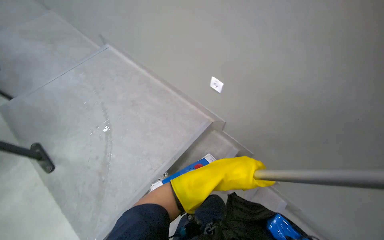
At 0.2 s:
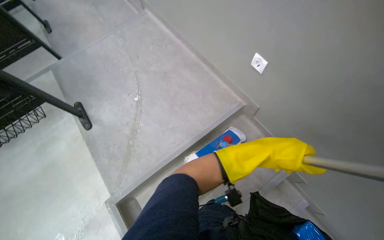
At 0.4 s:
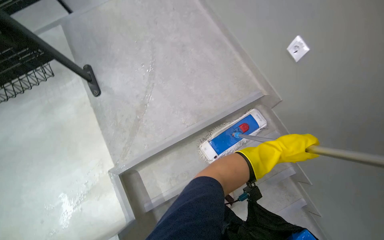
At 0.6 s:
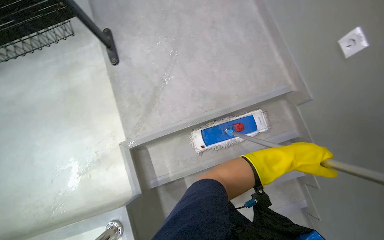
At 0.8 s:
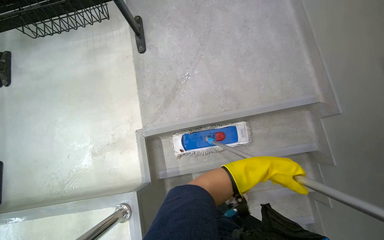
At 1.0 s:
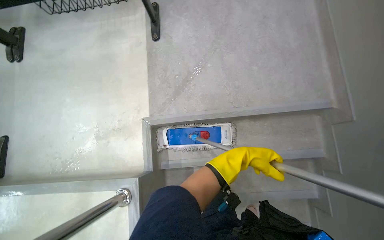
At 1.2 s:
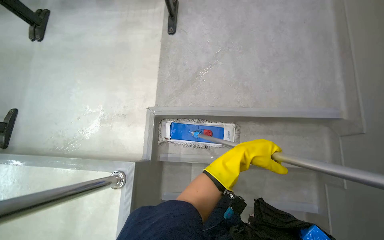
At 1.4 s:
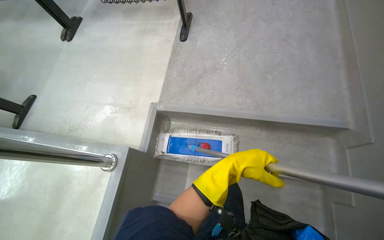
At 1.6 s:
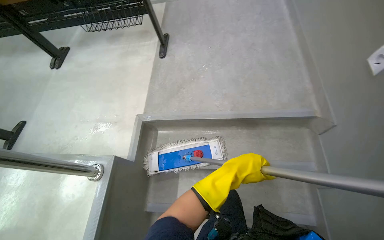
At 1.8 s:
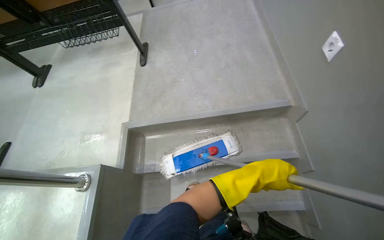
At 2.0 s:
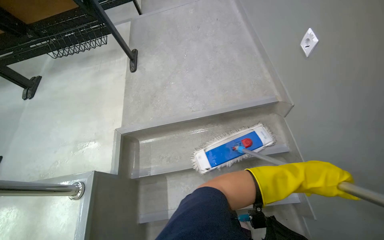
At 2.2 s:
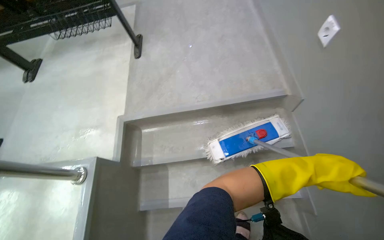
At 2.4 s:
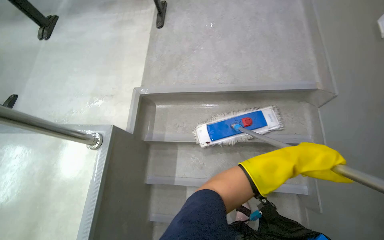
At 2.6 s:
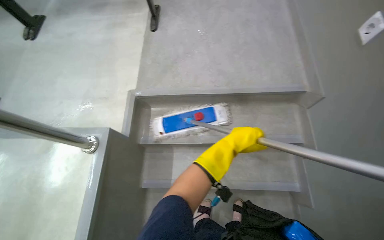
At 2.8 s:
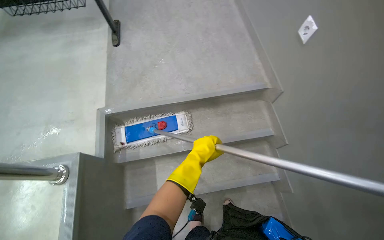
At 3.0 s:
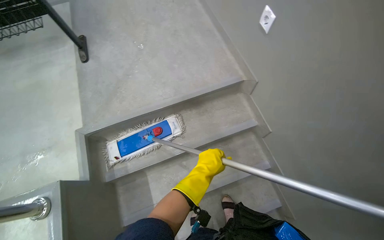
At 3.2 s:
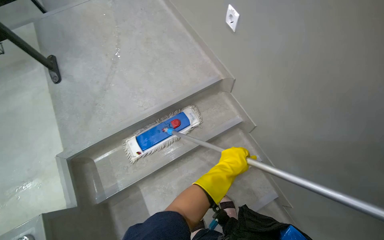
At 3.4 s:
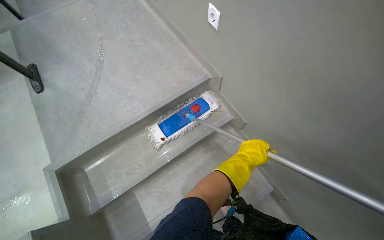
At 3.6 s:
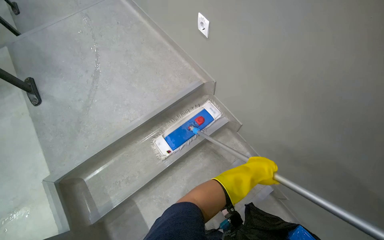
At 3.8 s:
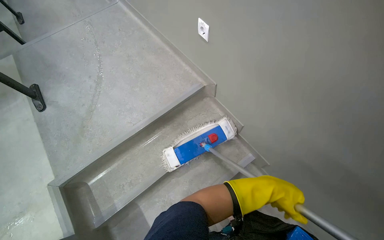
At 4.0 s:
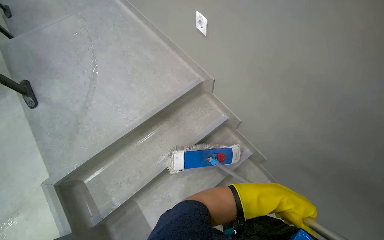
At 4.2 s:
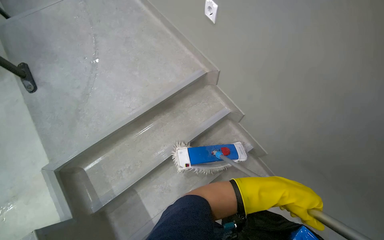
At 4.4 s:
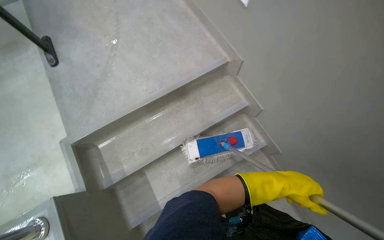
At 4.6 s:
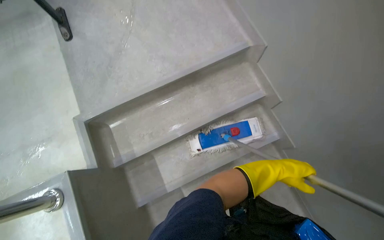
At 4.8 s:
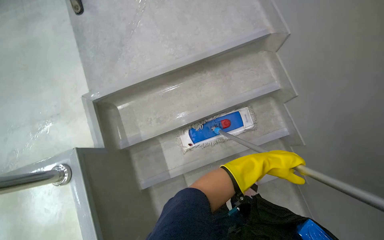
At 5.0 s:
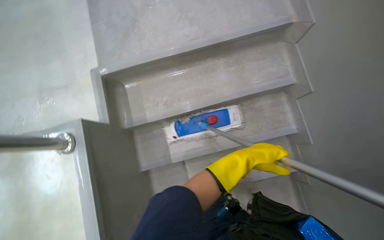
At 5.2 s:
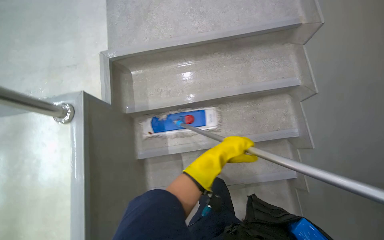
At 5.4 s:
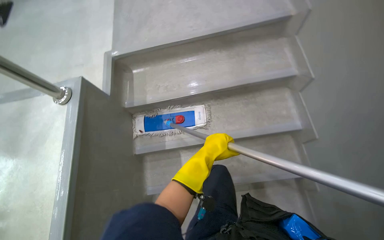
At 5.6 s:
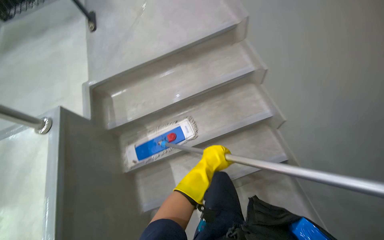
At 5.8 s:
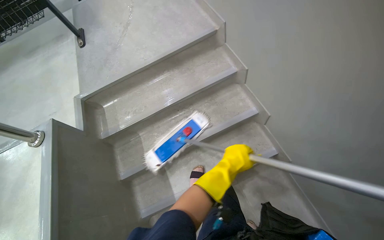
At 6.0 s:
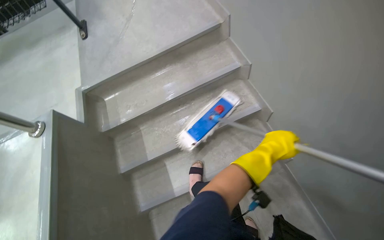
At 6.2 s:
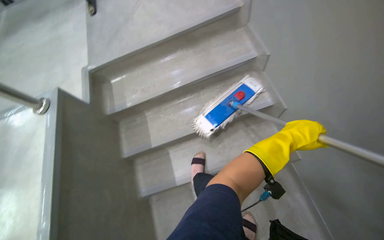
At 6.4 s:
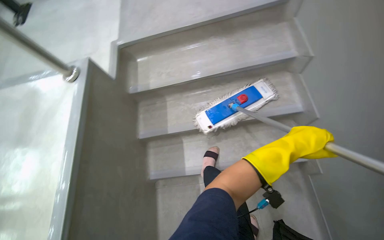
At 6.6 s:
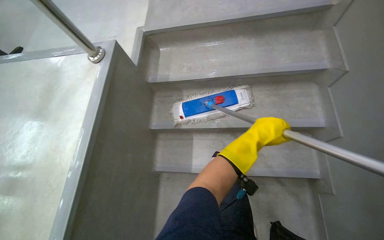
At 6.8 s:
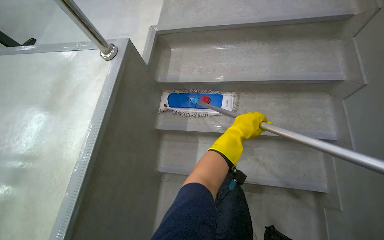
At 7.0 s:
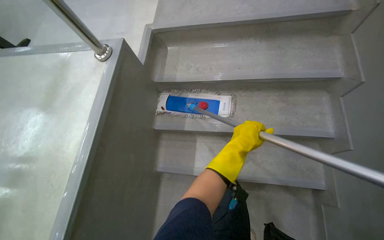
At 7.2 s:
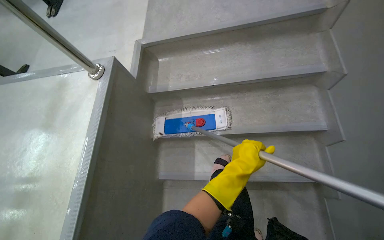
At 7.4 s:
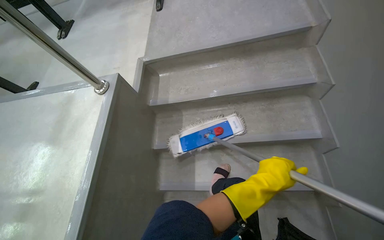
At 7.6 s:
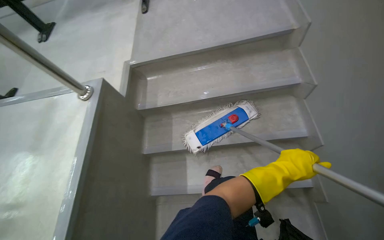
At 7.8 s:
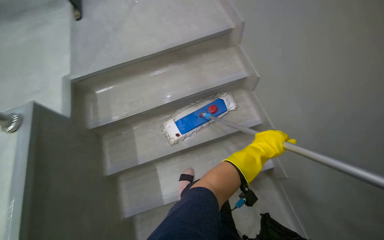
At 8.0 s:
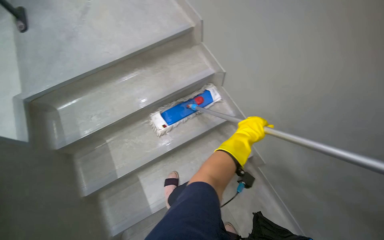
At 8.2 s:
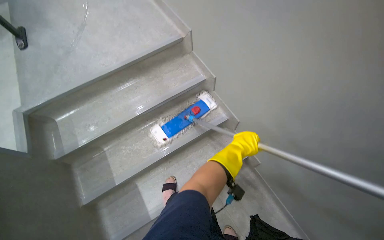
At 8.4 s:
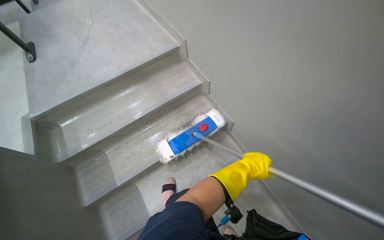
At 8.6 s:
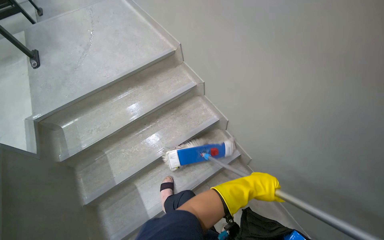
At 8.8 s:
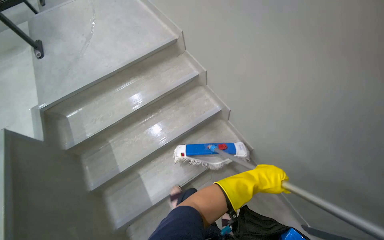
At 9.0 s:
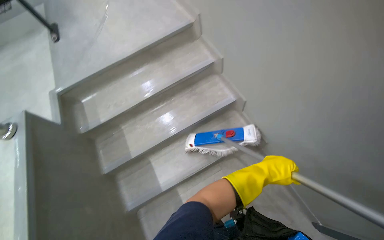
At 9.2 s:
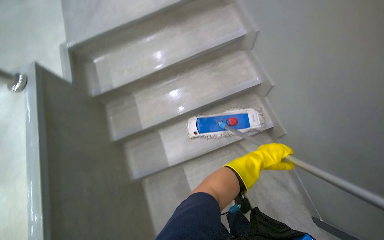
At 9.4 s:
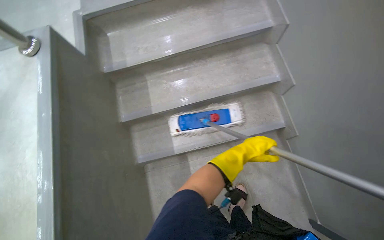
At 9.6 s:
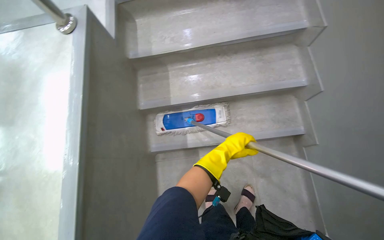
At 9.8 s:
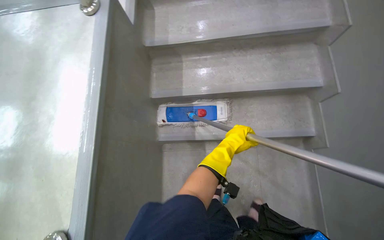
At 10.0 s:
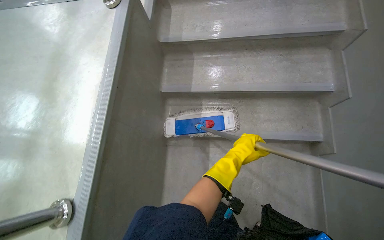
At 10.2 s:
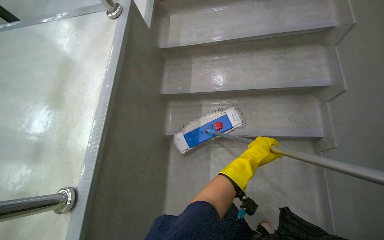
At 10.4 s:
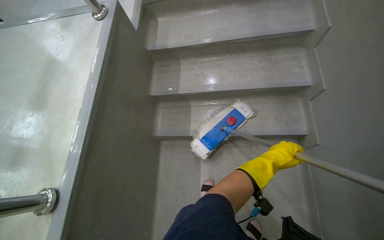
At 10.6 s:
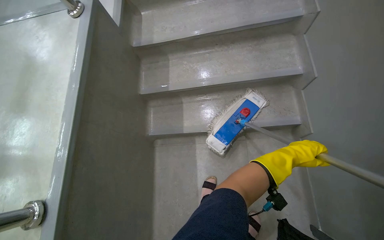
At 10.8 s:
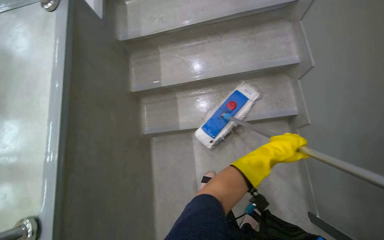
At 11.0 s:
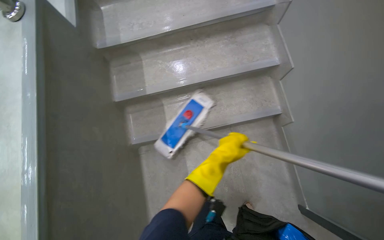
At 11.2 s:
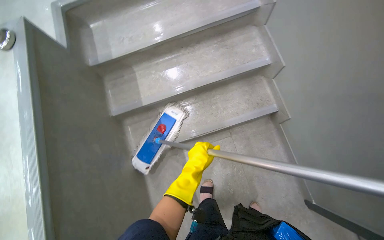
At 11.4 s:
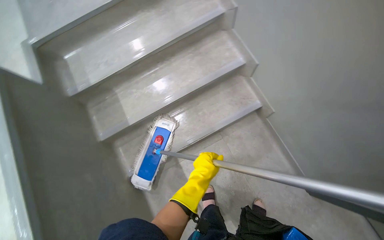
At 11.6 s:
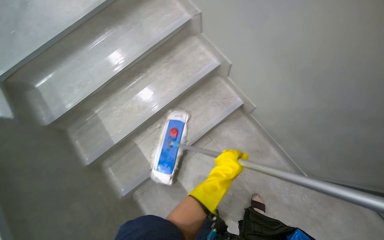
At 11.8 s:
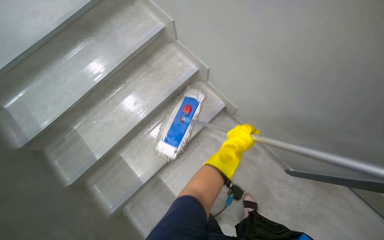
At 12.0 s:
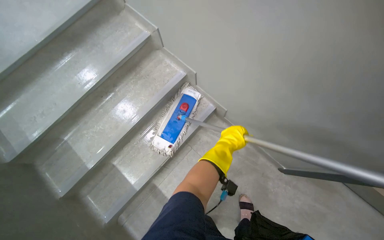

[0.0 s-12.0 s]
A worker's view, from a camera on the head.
Job: mopping floor.
The whole recording: Mopping stairs. The worker mops the stairs.
0.0 to 1.6 s: The wearer looks approximately 50 degrees further to the left.
1.6 to 3.0 s: The head turns to the right by approximately 25 degrees. The left hand reaches some 35 cm to the right, then returns.
3.0 to 4.4 s: The left hand travels to the right by approximately 25 cm.
4.4 to 6.0 s: The wearer moves roughly 40 cm. The wearer looks roughly 20 degrees further to the left.
9.0 to 10.4 s: The scene rotates clockwise by roughly 30 degrees.
10.4 to 12.0 s: The head rotates about 50 degrees to the right.

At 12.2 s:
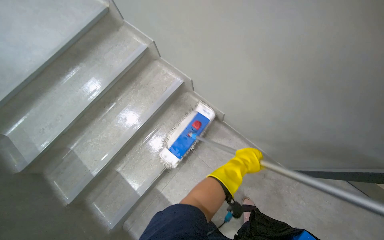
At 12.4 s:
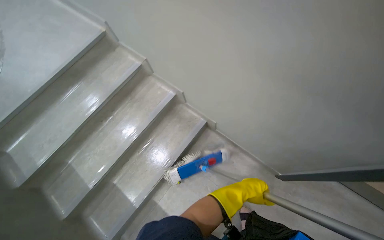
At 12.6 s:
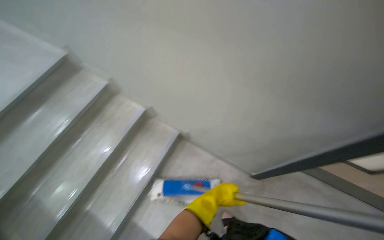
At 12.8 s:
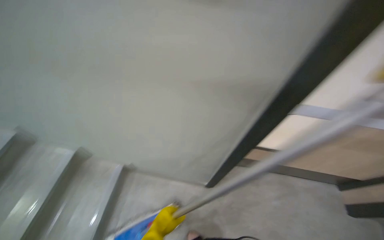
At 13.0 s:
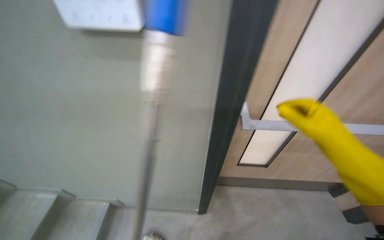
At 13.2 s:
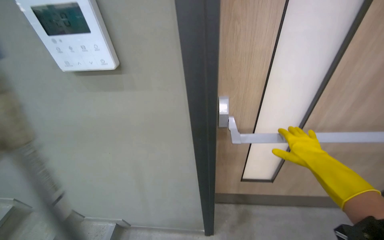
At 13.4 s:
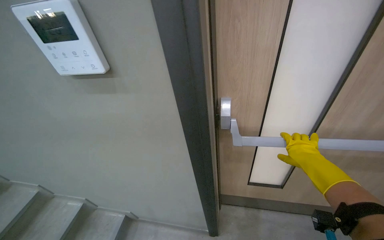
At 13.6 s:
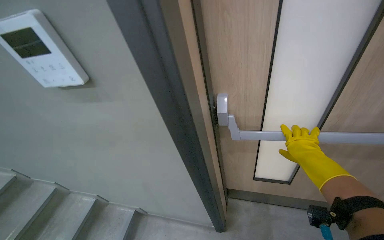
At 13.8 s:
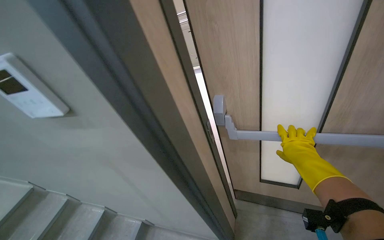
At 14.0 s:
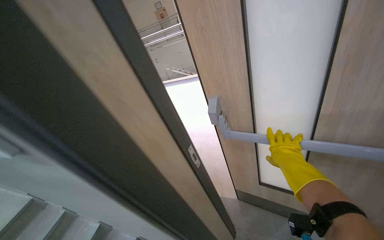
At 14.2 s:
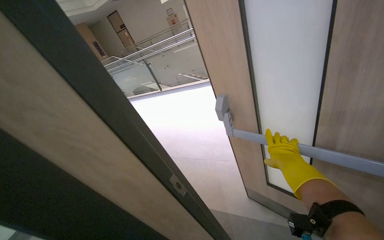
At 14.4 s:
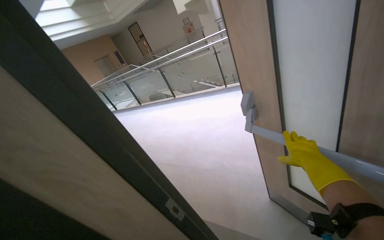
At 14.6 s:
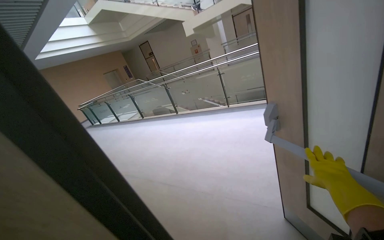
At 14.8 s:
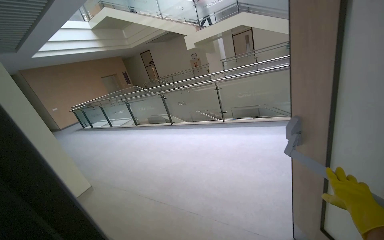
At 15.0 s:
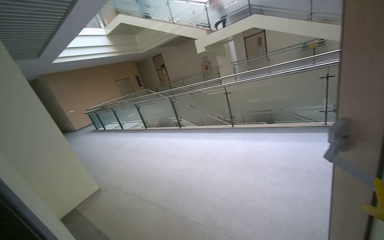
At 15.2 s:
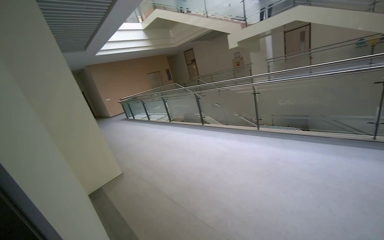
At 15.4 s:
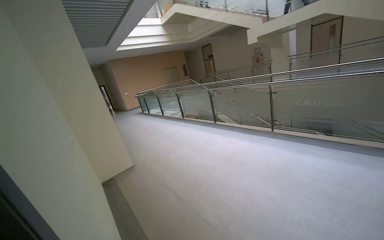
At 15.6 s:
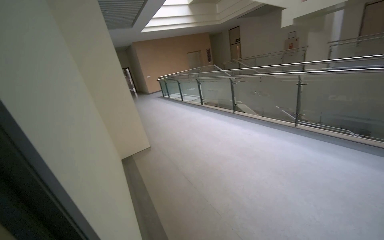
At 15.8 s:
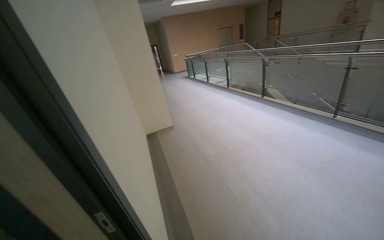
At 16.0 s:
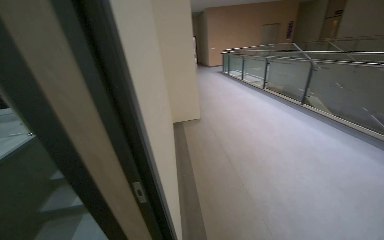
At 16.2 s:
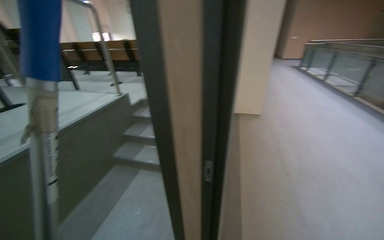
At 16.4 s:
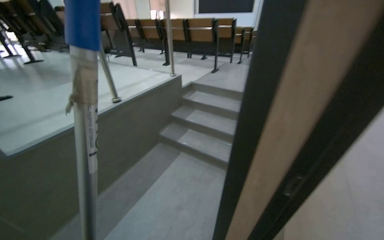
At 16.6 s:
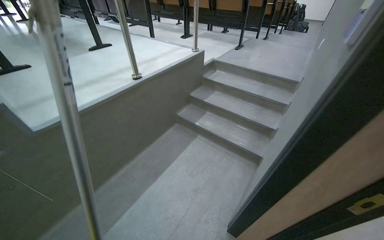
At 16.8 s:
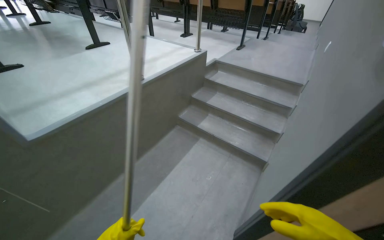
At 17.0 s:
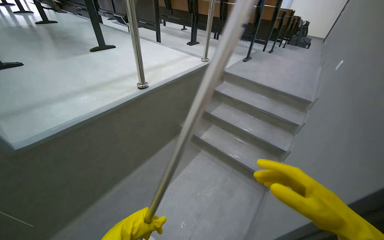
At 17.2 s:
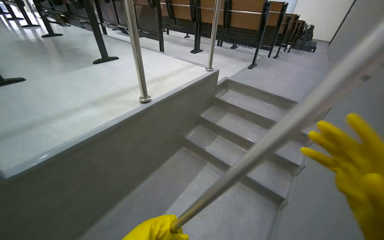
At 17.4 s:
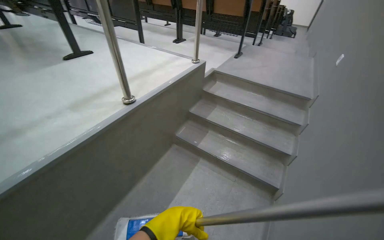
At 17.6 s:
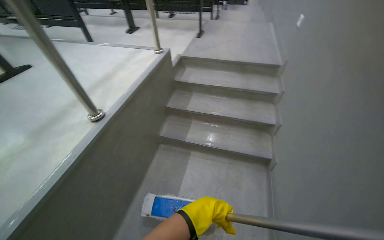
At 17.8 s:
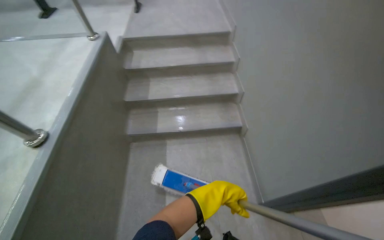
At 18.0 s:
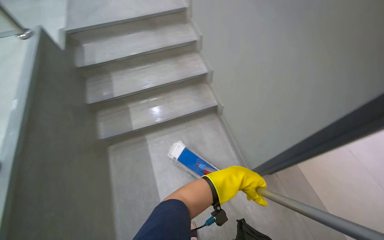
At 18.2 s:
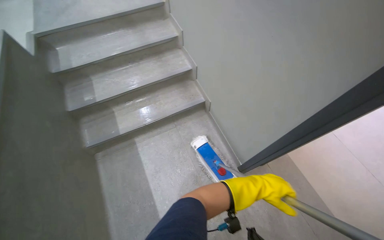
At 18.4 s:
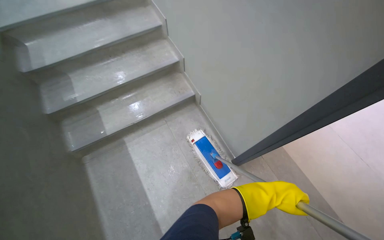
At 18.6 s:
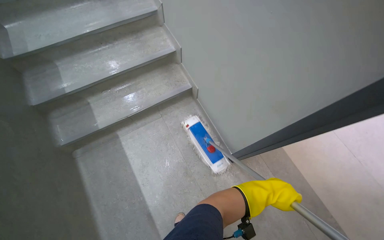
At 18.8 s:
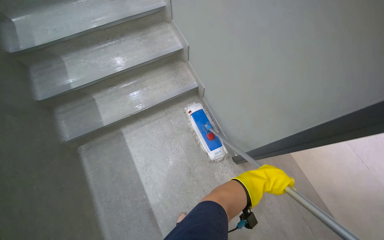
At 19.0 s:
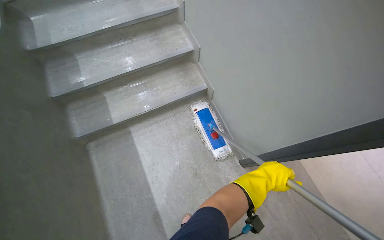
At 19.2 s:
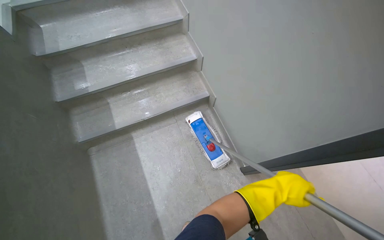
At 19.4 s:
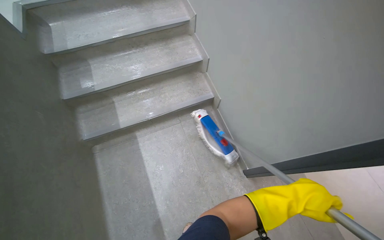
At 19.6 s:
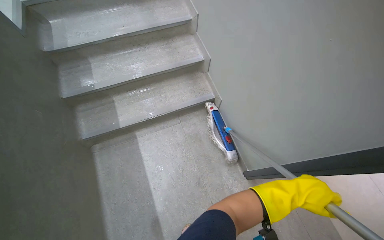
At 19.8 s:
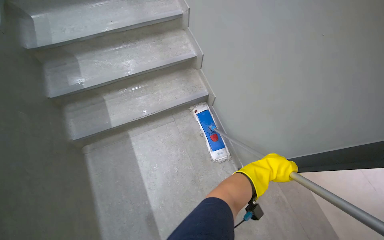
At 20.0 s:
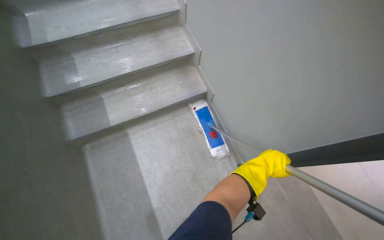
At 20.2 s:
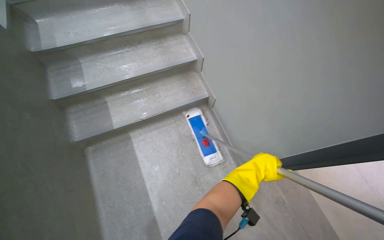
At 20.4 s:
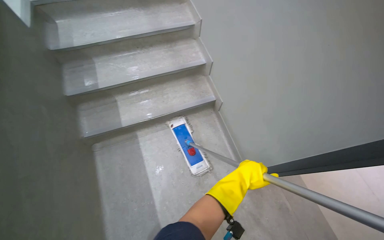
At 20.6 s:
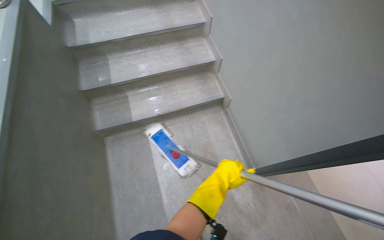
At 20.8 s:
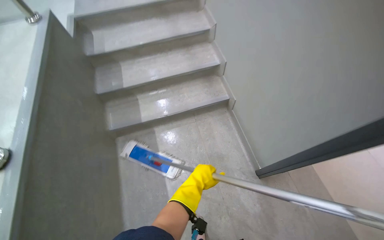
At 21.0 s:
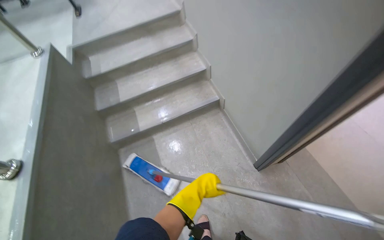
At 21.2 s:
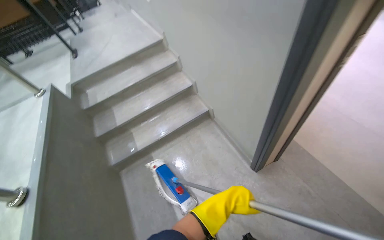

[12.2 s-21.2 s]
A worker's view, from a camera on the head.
Job: mopping floor.
The whole recording: Mopping stairs. The worker mops the stairs.
13.8 to 15.2 s: The wearer's head swings about 25 degrees to the left. The wearer looks some 15 degrees further upward.
15.2 to 16.6 s: The head travels some 50 cm. The head turns to the left by approximately 80 degrees. The view tips downward by about 35 degrees.
16.6 to 18.2 s: The wearer moves approximately 70 cm. The head turns to the right by about 65 degrees. The view tips downward by approximately 20 degrees.
18.2 to 19.8 s: The left hand travels up the picture by roughly 15 cm.
19.8 to 21.2 s: The head travels about 40 cm. The camera pitches upward, by about 15 degrees.
